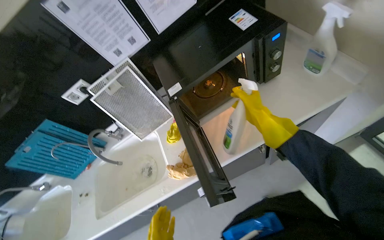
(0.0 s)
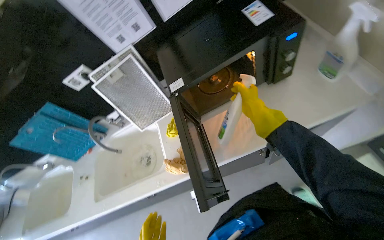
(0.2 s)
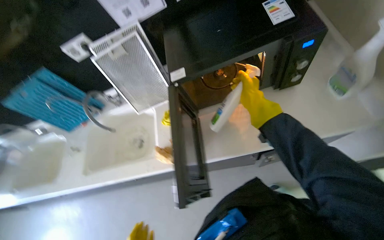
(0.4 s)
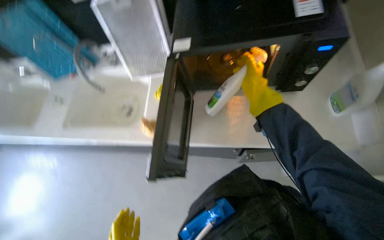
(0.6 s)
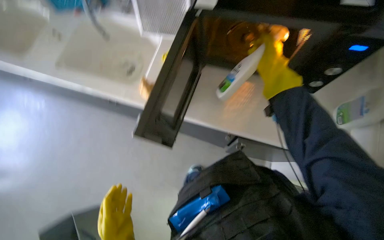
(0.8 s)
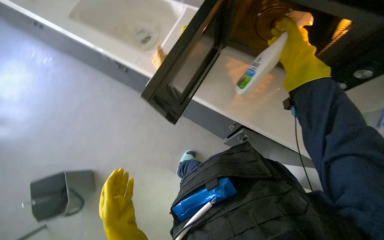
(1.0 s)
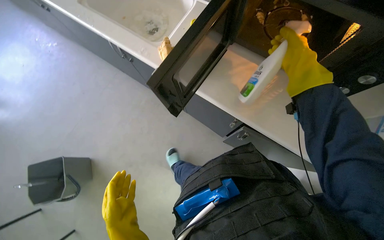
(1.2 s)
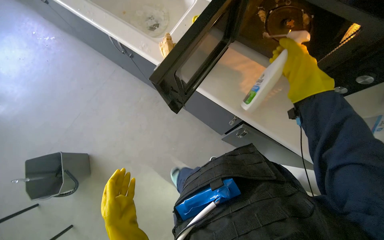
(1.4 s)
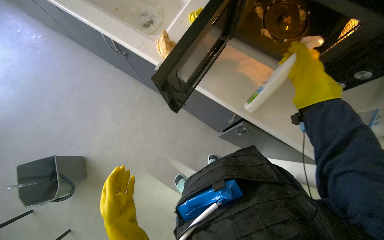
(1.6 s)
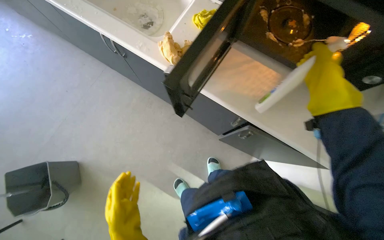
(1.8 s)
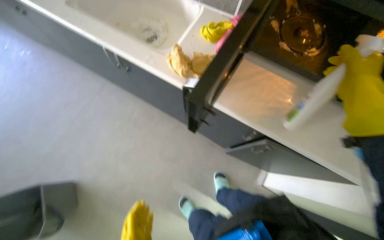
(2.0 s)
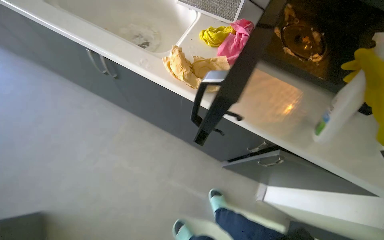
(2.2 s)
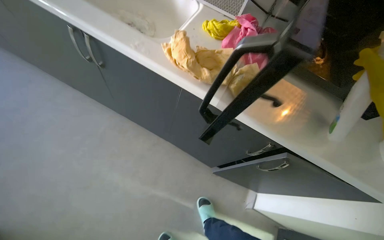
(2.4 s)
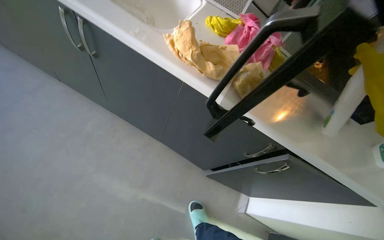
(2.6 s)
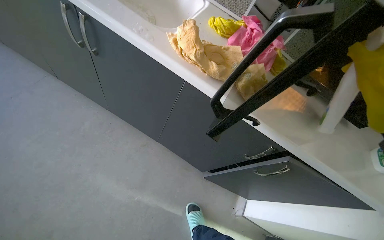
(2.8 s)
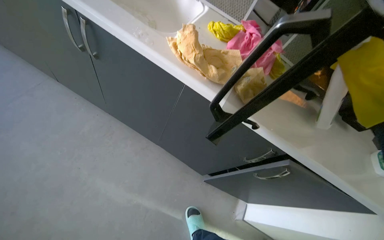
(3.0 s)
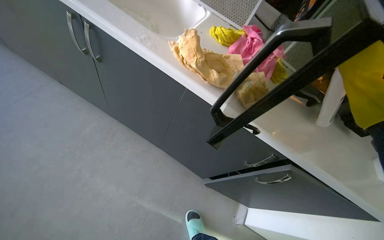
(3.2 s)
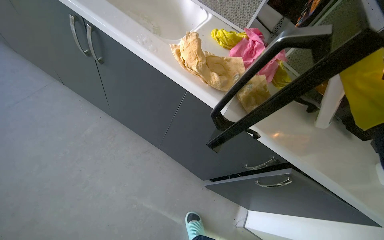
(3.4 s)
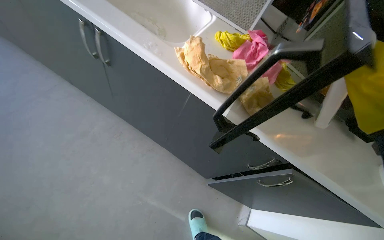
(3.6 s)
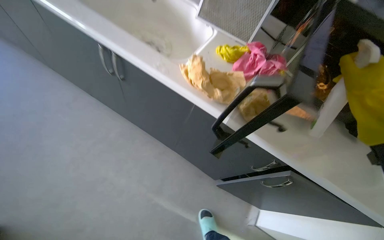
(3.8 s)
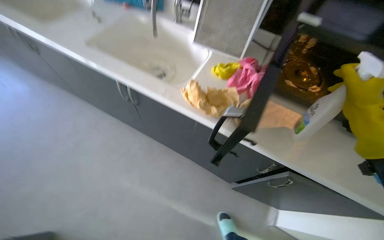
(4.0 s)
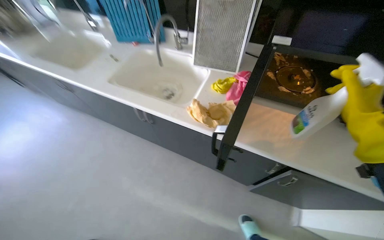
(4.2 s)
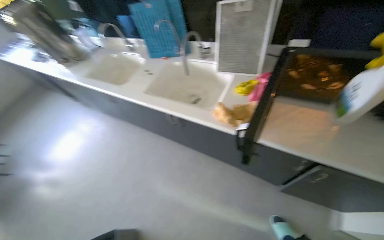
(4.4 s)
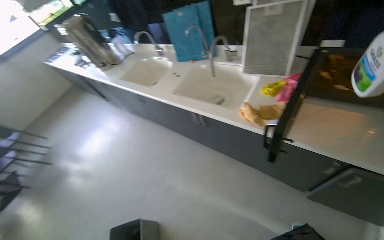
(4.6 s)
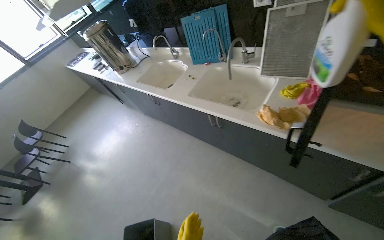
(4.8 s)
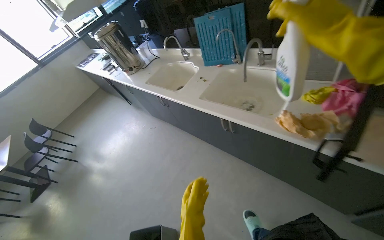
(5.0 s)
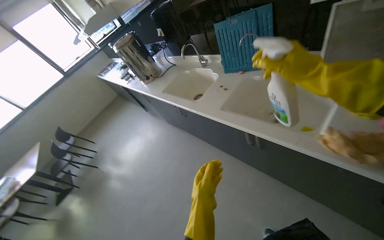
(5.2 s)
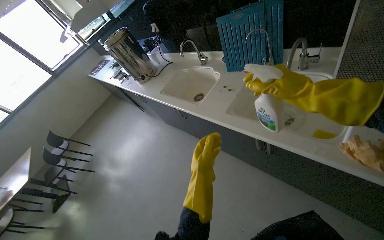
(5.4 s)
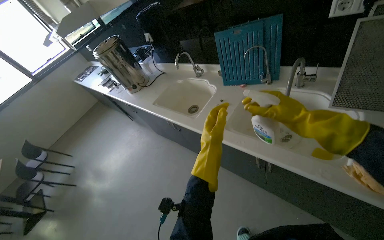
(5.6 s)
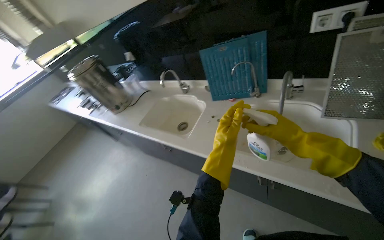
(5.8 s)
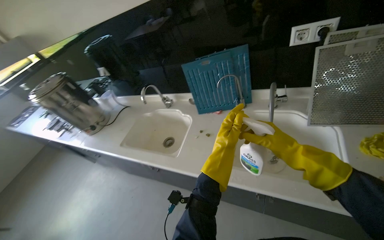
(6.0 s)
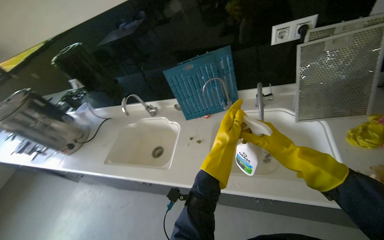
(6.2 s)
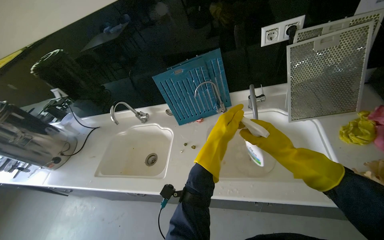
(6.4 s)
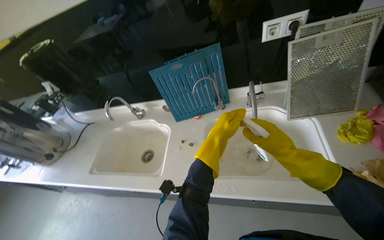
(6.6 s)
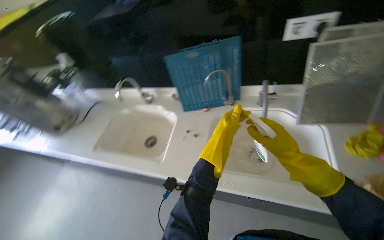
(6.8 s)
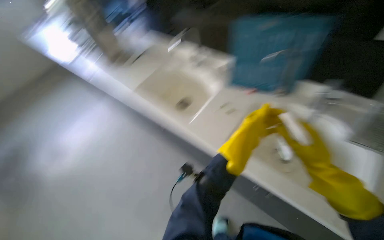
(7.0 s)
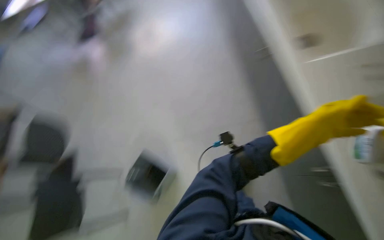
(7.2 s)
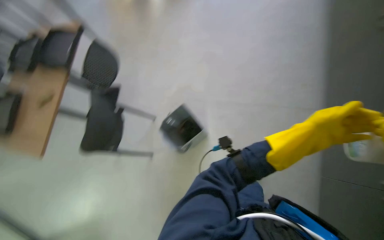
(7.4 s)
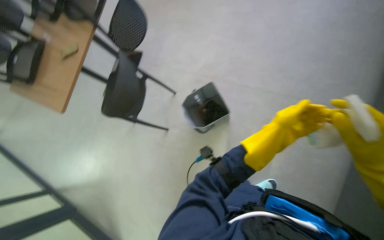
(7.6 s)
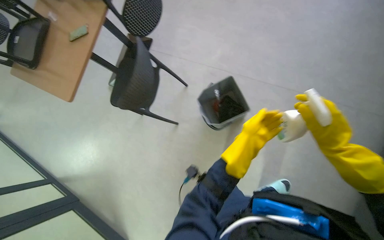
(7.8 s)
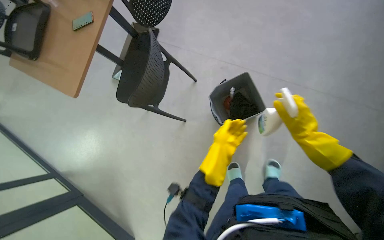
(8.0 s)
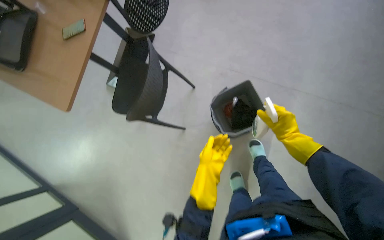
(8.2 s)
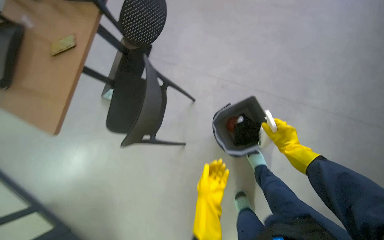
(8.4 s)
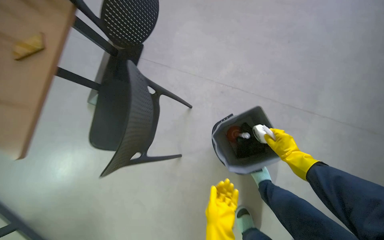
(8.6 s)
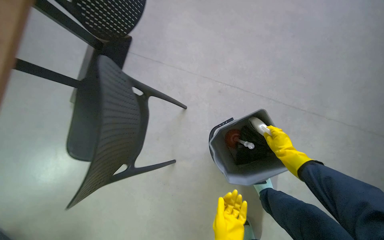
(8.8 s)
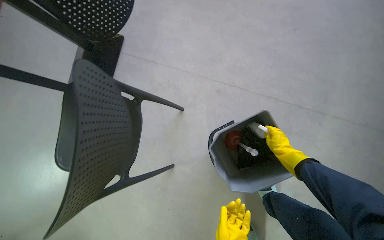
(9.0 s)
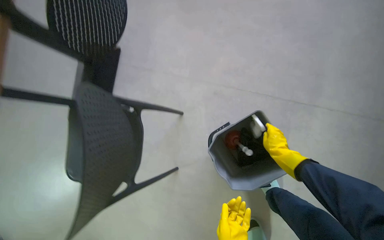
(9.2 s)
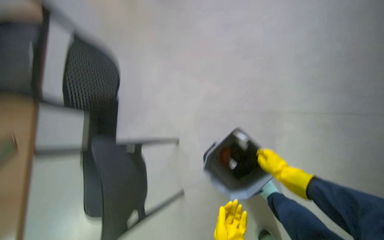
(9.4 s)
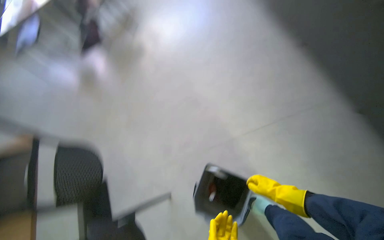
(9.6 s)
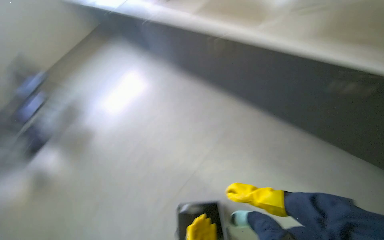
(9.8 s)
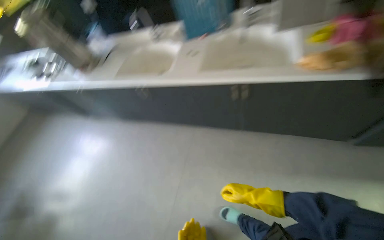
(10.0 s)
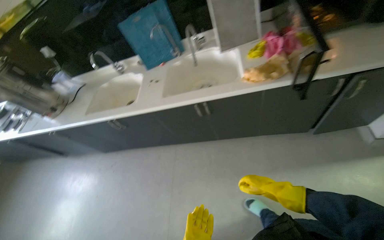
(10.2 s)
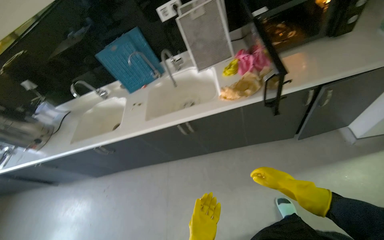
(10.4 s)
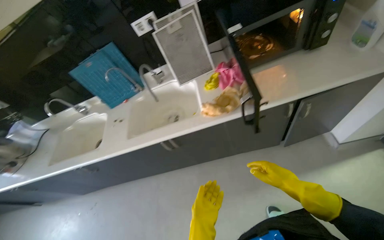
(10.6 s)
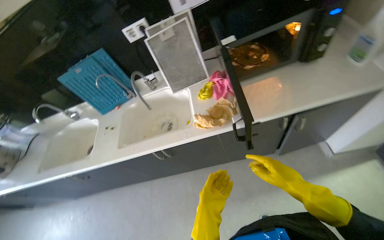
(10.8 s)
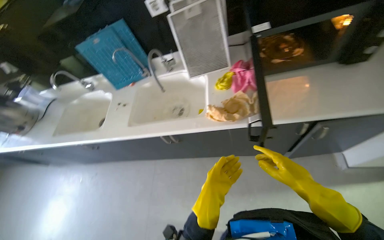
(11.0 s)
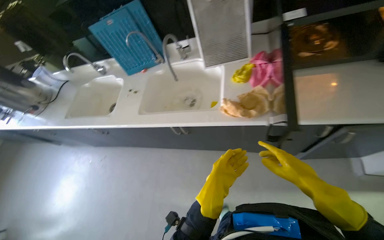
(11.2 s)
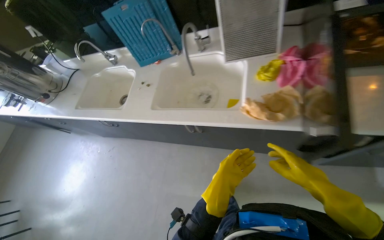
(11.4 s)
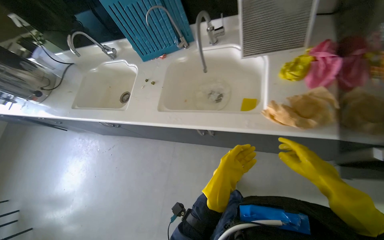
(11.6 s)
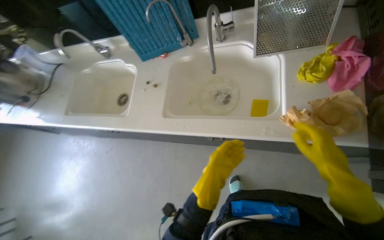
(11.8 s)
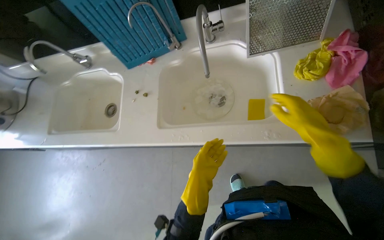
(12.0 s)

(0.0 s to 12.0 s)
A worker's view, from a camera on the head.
Job: cleaning kitchen.
The whole recording: Cleaning kitchen sinks and microwave. The worker disassembles microwave parts, sprays the microwave and sinks, and scrubs the sinks.
0.0 s - 1.6 s: The camera pitches downward, by approximately 30 degrees. The scene turns approximately 55 degrees clockwise in the picture.
1.6 s - 3.0 s: The view pans to the right by about 20 degrees. The wearer looks roughly 15 degrees further upward.
3.0 s - 4.4 s: The camera sweeps to the left, by approximately 30 degrees.
4.4 s - 6.0 s: The camera is carried some 60 cm. The view tilts approximately 10 degrees upward.
6.0 s - 7.6 s: The head turns to the left by some 65 degrees. The wearer looks some 40 degrees further downward.
7.6 s - 9.0 s: The camera is carried about 70 cm.
9.0 s - 10.4 s: The head travels some 80 cm. The view tips upward by about 45 degrees. Everything in view rotates approximately 65 degrees counterclockwise.
10.4 s - 12.0 s: The camera is carried about 60 cm. The camera pitches downward, by approximately 20 degrees.

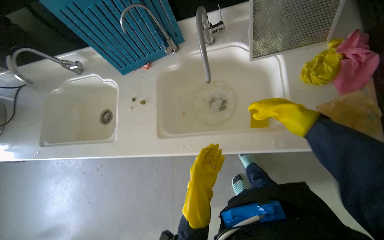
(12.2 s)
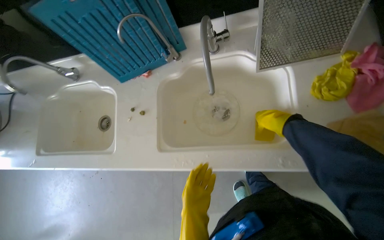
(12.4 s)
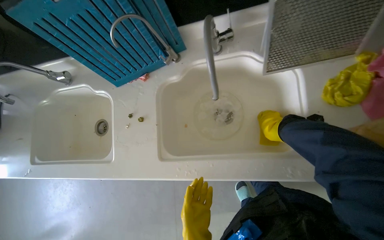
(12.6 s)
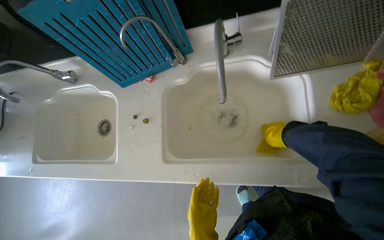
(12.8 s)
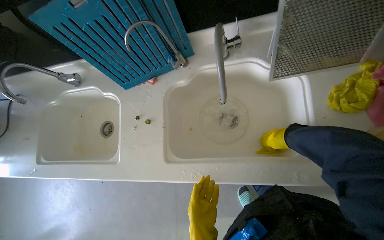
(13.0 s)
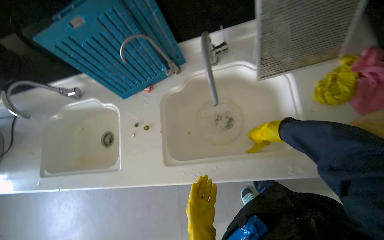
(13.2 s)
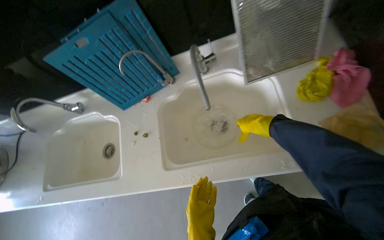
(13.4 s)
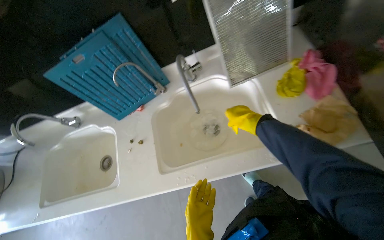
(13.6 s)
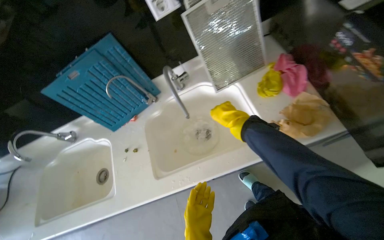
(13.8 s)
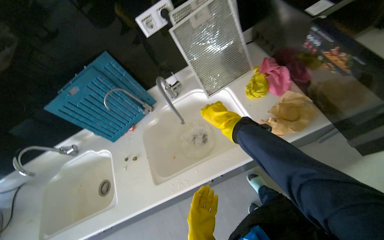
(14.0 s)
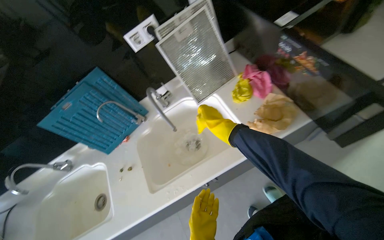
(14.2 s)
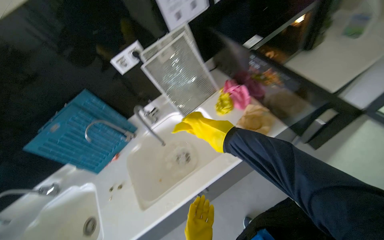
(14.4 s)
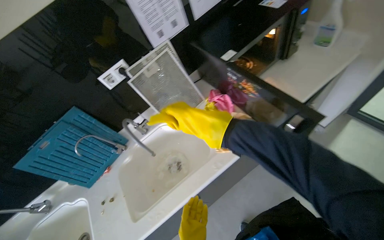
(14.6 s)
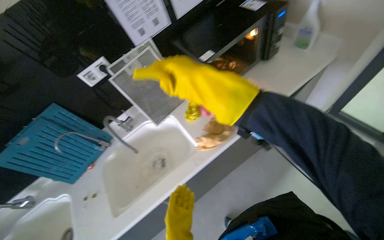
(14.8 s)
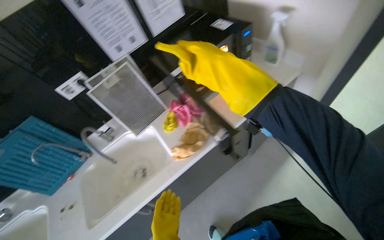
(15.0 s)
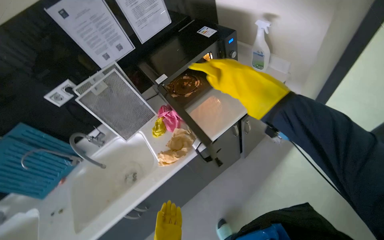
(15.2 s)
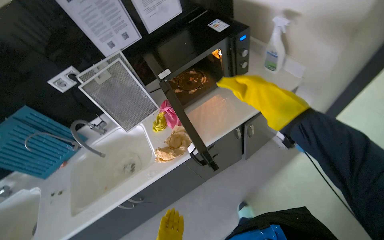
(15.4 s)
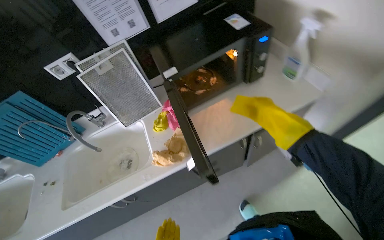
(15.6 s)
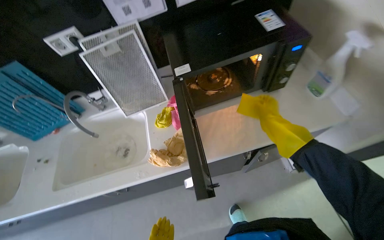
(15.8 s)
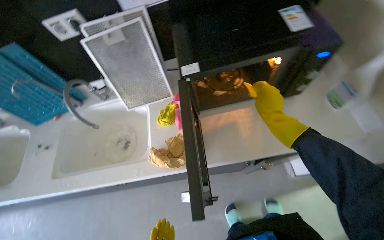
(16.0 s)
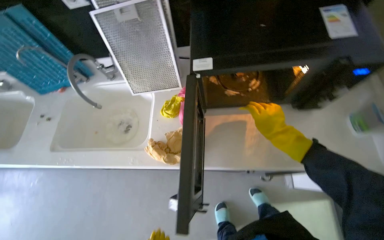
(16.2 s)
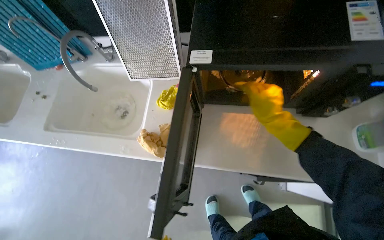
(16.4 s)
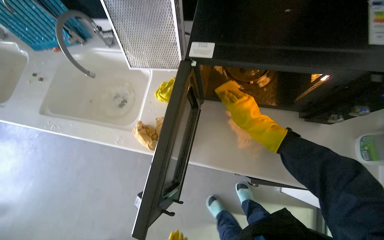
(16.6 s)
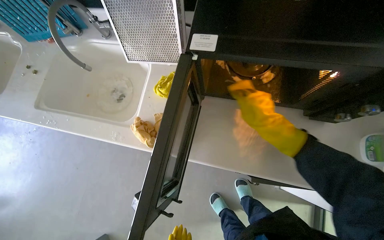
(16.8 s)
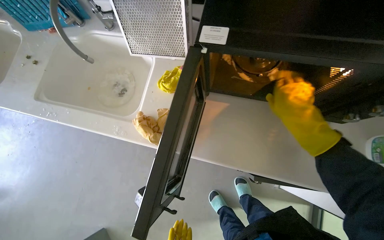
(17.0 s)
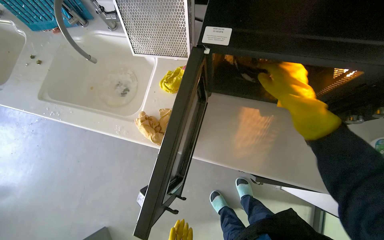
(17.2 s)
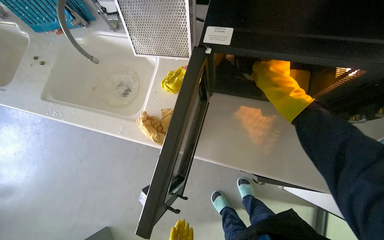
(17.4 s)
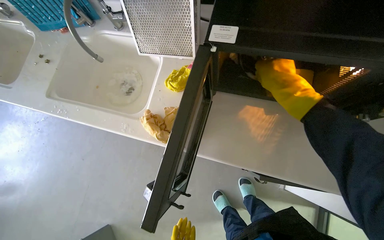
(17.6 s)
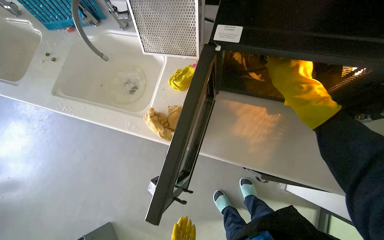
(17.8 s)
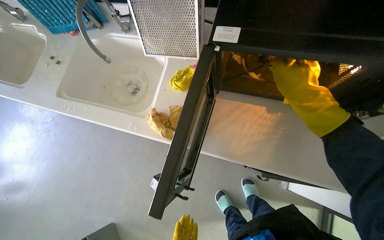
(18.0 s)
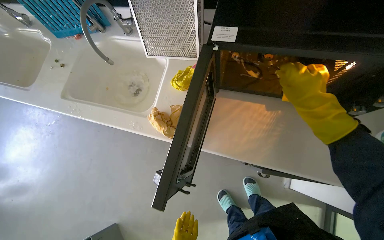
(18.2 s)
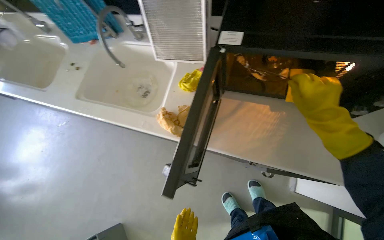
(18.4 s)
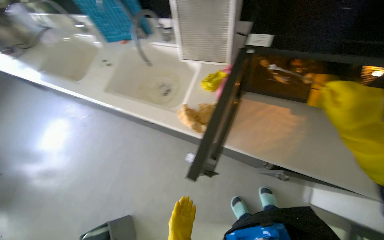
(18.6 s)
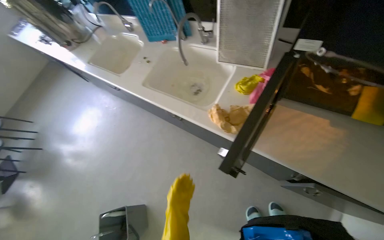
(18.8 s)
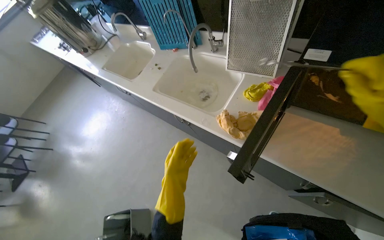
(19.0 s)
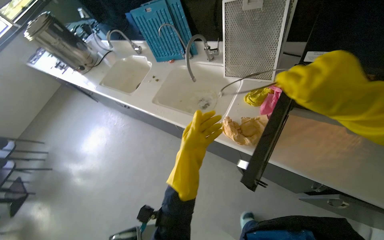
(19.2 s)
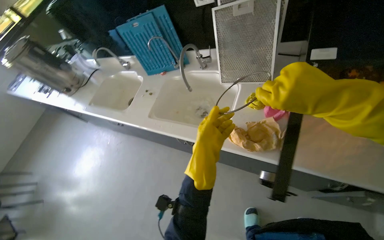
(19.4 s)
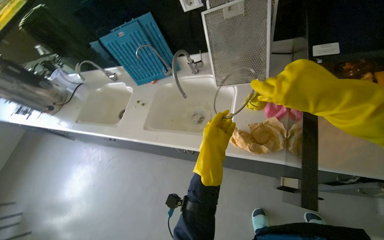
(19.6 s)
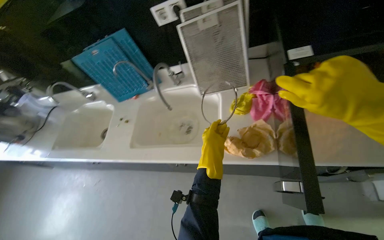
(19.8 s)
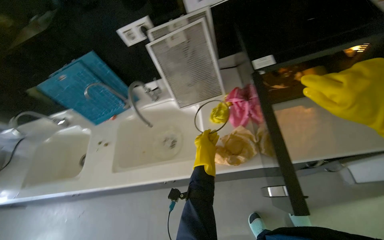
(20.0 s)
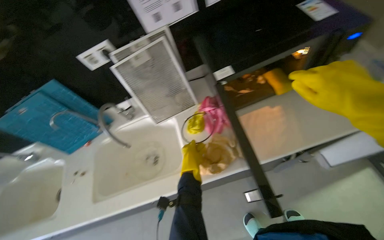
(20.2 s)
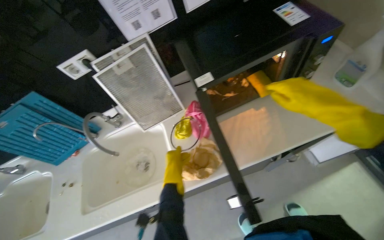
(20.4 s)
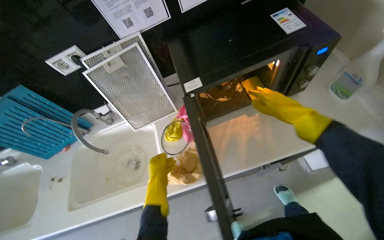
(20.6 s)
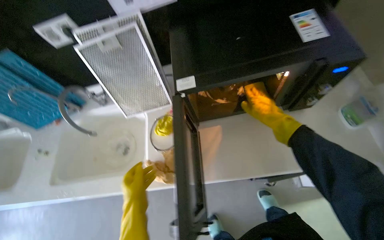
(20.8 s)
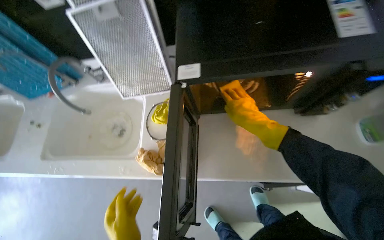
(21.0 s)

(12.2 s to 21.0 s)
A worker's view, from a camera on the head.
Job: cleaning kitchen.
The whole recording: Cleaning kitchen sinks and microwave. The worker disassembles microwave parts, sprays the microwave and sinks, and scrubs the sinks.
12.2 s - 13.6 s: The right hand moves farther from the camera, roughly 10 cm.
13.6 s - 15.2 s: The camera travels approximately 60 cm. The view tips upward by some 20 degrees.
15.2 s - 16.6 s: The camera is carried about 40 cm. The head rotates approximately 50 degrees to the left. The camera pitches downward, by some 30 degrees.
16.6 s - 18.0 s: The right hand moves up the picture, roughly 10 cm.
18.0 s - 19.6 s: The wearer looks roughly 15 degrees further upward.
19.6 s - 21.0 s: The view swings roughly 15 degrees to the right.
